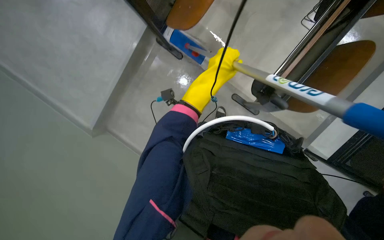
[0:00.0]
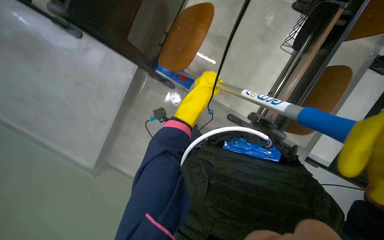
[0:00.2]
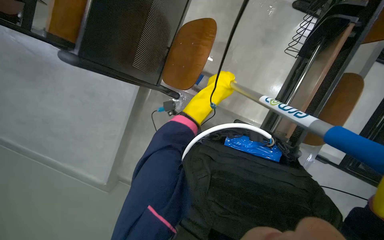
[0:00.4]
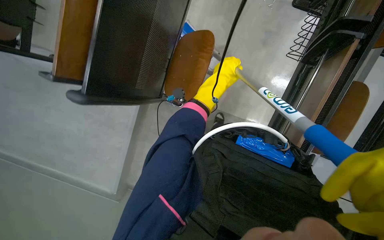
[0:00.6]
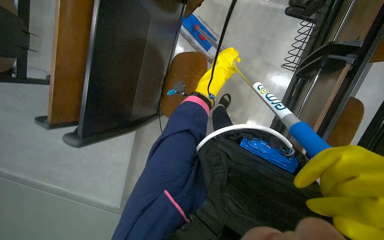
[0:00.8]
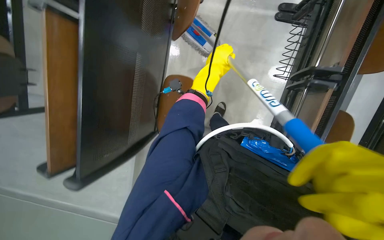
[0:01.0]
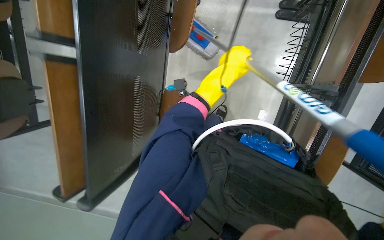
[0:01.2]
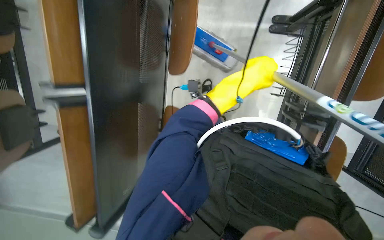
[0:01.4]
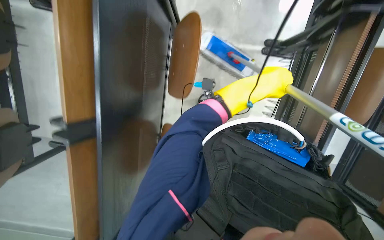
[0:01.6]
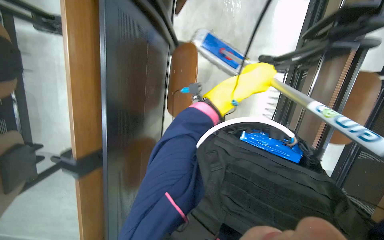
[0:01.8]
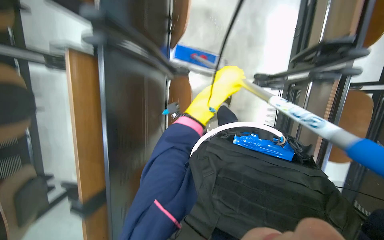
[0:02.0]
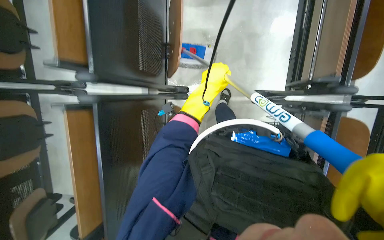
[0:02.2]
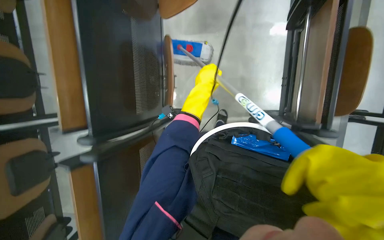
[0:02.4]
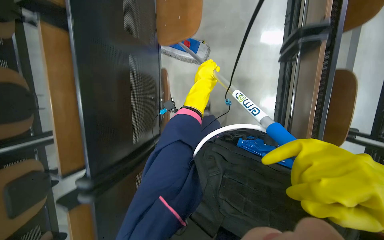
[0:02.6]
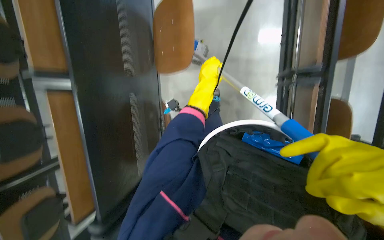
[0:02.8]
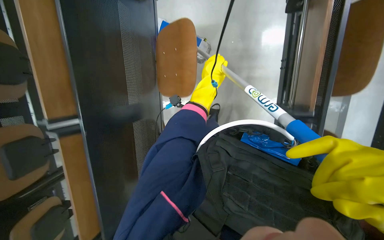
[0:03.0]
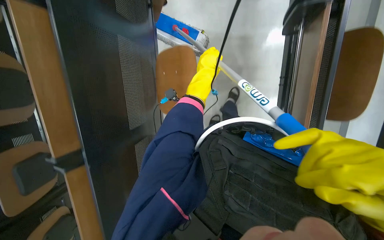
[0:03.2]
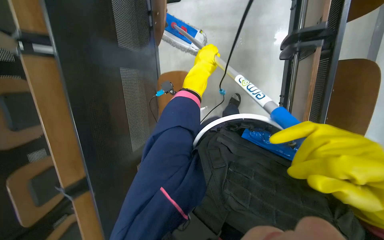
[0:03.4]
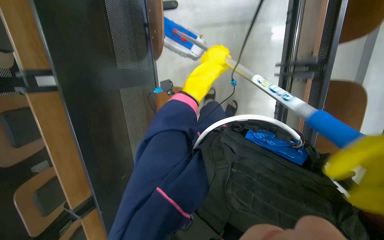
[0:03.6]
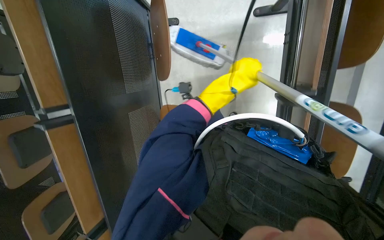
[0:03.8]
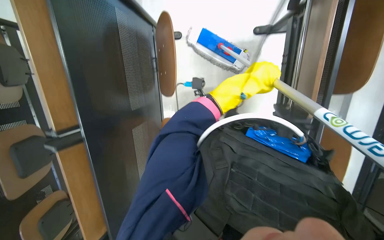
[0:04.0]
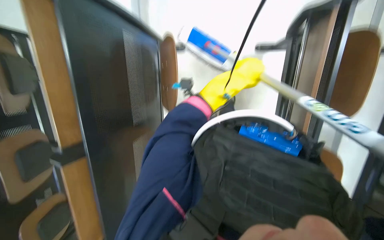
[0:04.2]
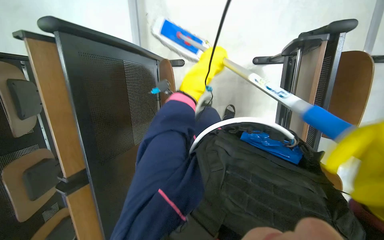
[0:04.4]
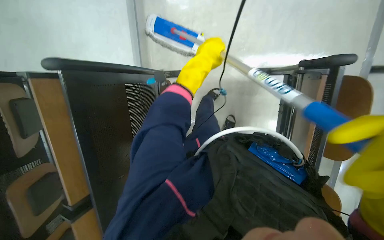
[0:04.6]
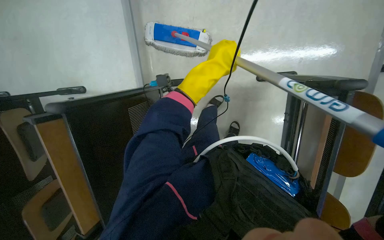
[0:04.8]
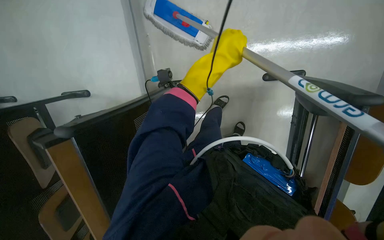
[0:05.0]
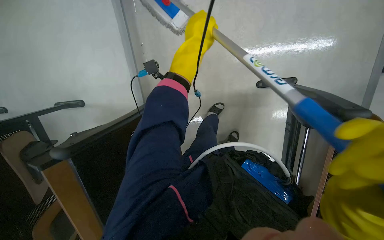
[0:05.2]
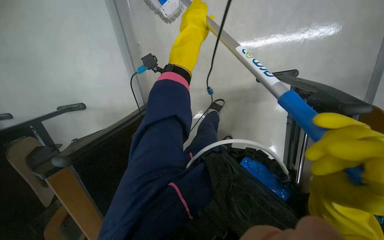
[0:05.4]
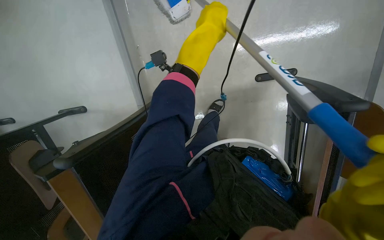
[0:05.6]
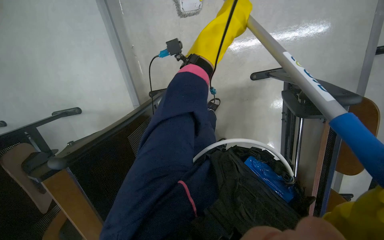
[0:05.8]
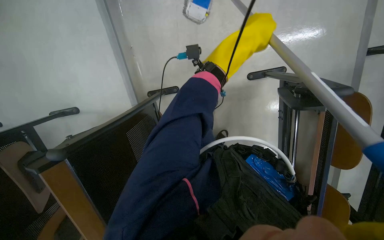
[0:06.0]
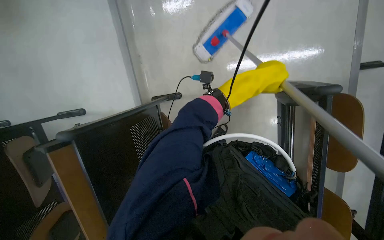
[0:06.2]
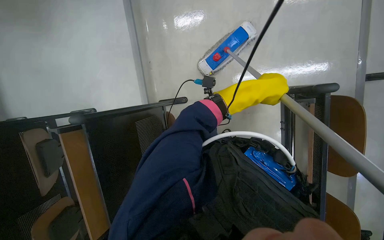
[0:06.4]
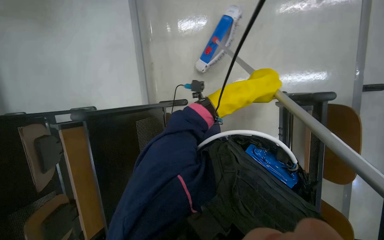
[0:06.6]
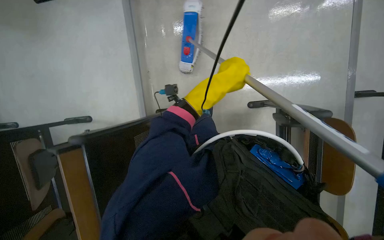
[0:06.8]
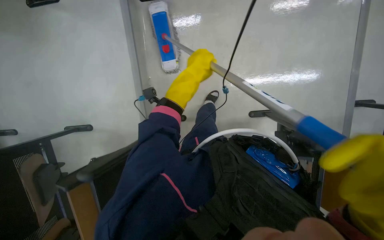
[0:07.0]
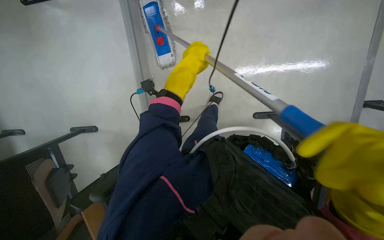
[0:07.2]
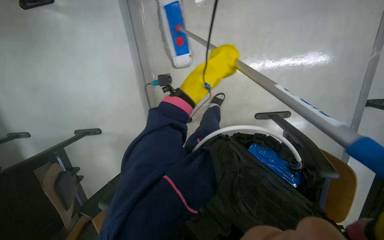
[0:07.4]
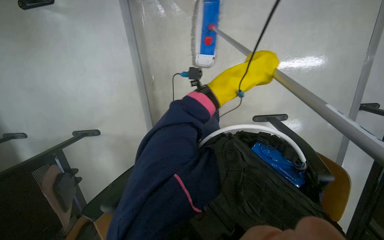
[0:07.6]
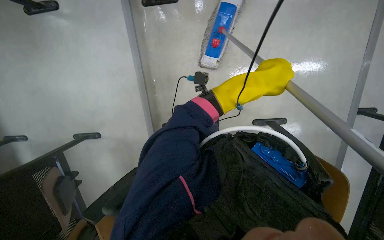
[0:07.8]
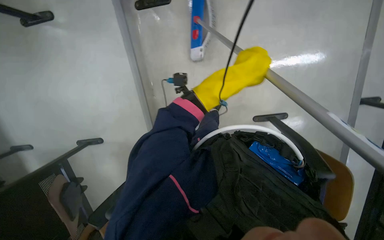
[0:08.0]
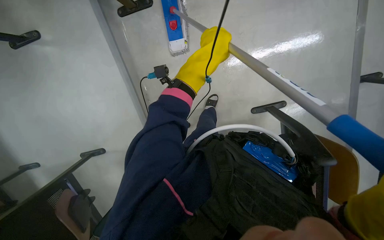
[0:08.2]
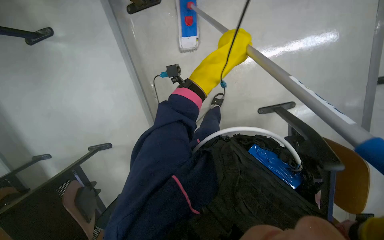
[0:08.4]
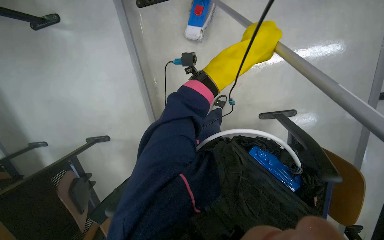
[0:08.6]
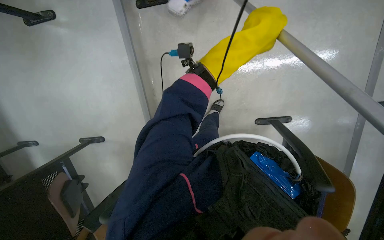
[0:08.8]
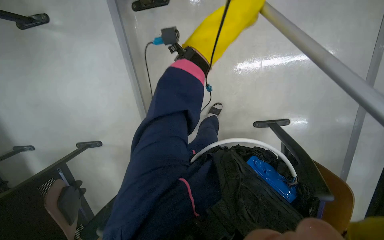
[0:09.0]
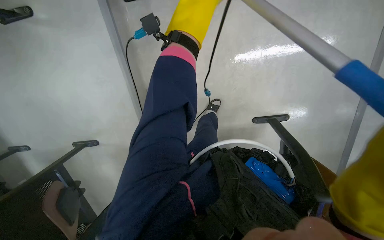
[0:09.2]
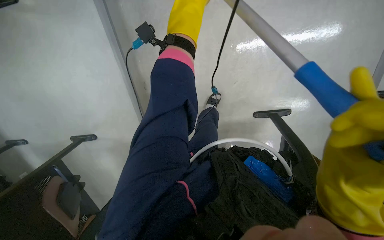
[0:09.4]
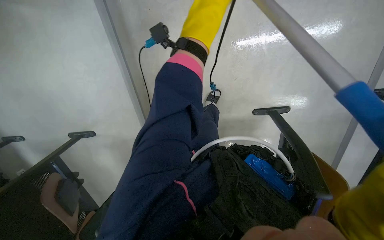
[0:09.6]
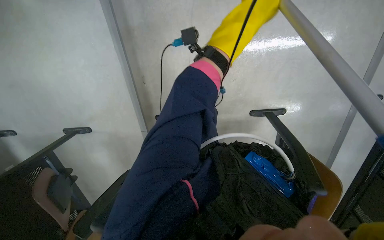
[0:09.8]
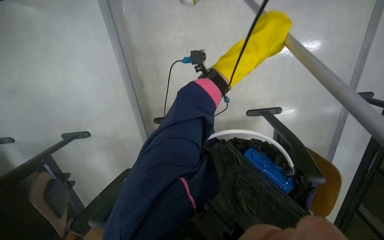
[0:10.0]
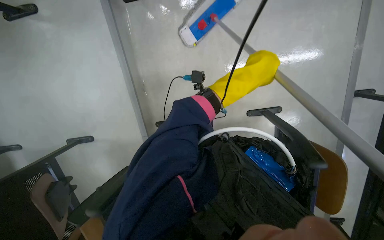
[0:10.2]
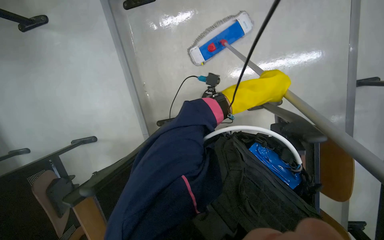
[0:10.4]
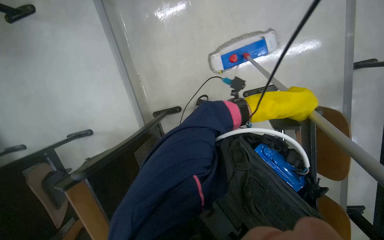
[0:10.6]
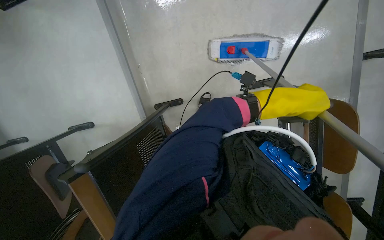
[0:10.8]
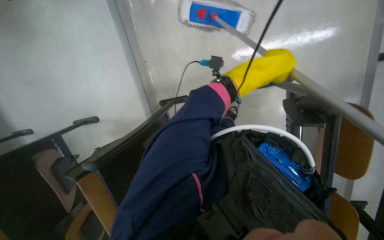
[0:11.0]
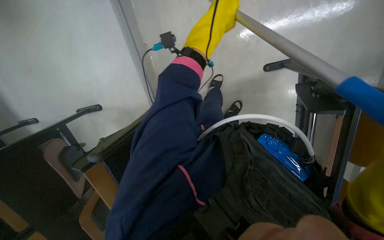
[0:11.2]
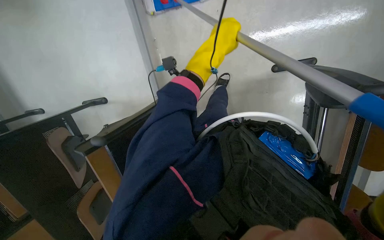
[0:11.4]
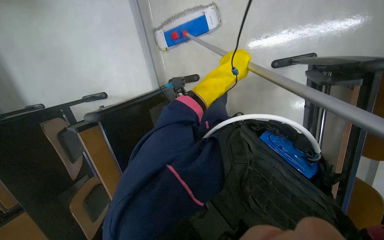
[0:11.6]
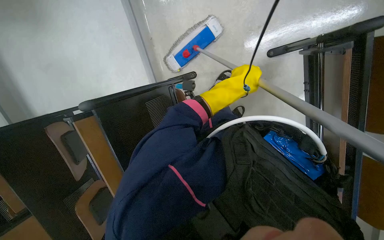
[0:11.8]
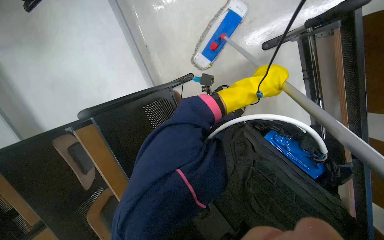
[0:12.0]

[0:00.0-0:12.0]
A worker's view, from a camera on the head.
Job: mopping floor.
The whole recording: Mopping the floor. The worker mops the floor with a long-handled mop.
0:00.0 to 0:01.6: The left hand shifts some 10 cm to the right.
0:01.6 to 0:03.0: The camera travels approximately 40 cm.
0:03.0 to 0:04.4: The left hand heads nearer to the camera, covering approximately 10 cm, and reaches about 10 cm to the right, then returns.
0:04.4 to 0:06.0: The left hand goes approximately 15 cm to the right and nearer to the camera.
0:06.0 to 0:07.6: The left hand is displaced down the picture by roughly 10 cm, and reaches approximately 15 cm to the left, then returns.
0:07.6 to 0:09.0: The left hand is displaced up the picture and nearer to the camera by about 15 cm.
0:10.4 to 0:12.0: The view tilts about 15 degrees downward.

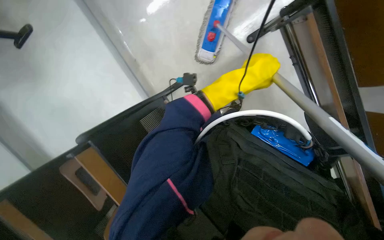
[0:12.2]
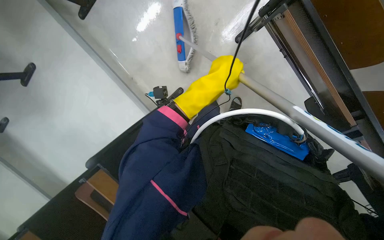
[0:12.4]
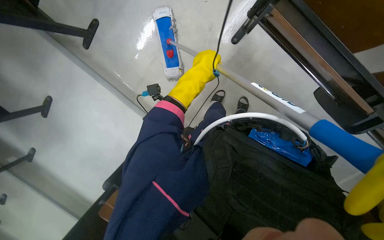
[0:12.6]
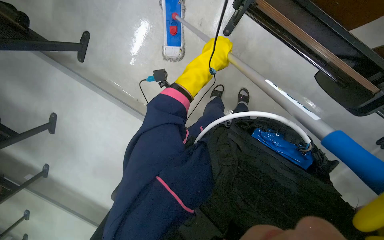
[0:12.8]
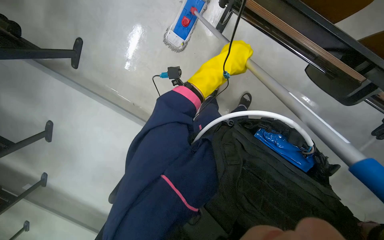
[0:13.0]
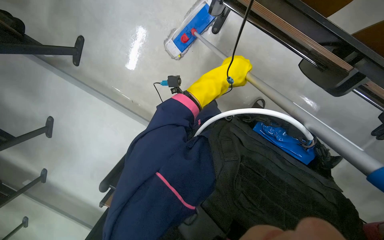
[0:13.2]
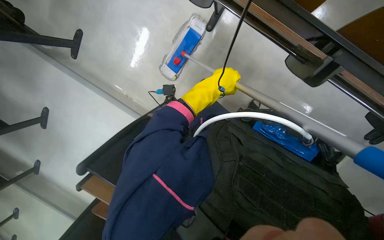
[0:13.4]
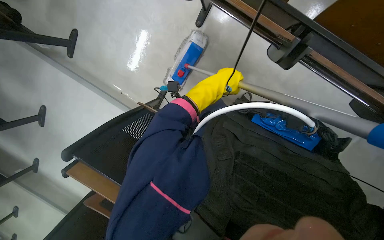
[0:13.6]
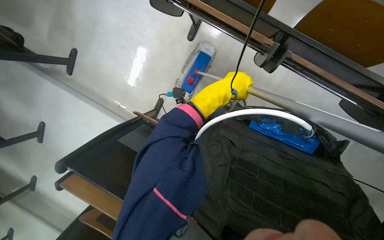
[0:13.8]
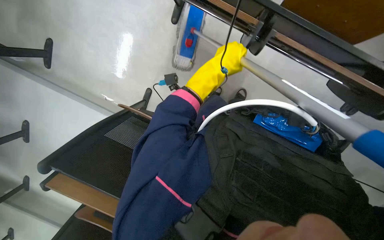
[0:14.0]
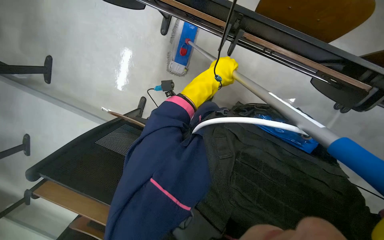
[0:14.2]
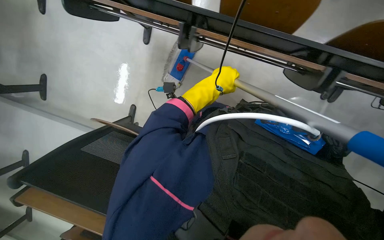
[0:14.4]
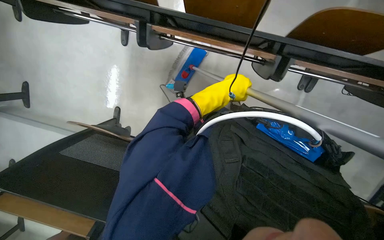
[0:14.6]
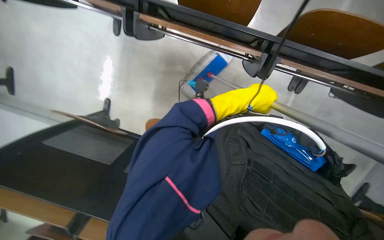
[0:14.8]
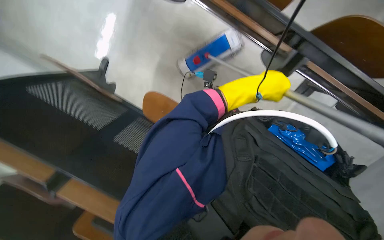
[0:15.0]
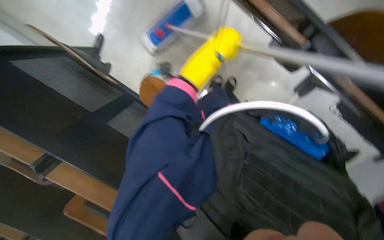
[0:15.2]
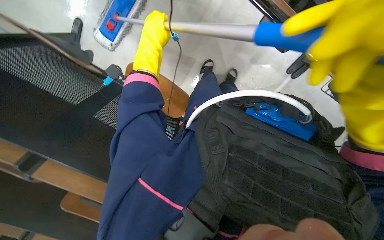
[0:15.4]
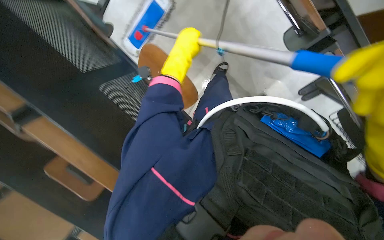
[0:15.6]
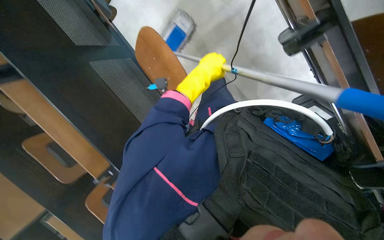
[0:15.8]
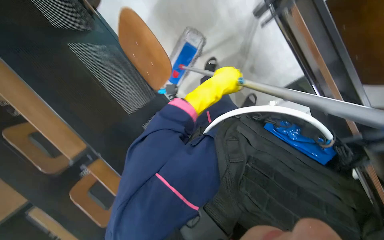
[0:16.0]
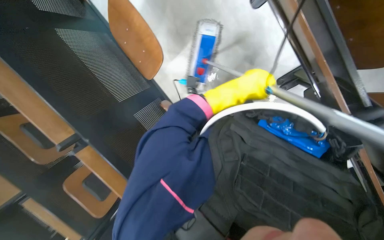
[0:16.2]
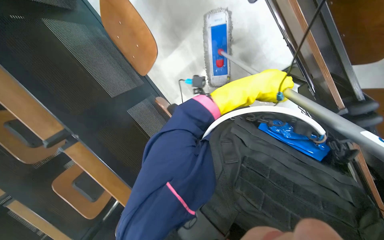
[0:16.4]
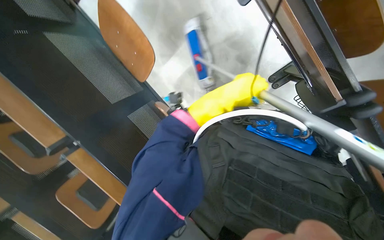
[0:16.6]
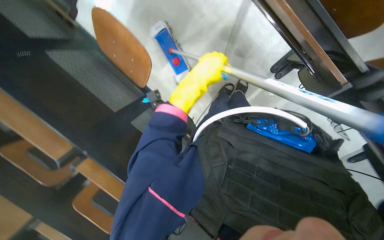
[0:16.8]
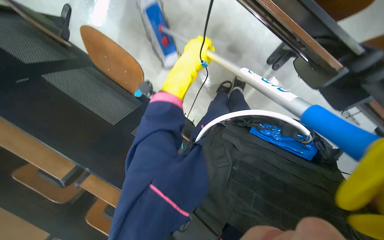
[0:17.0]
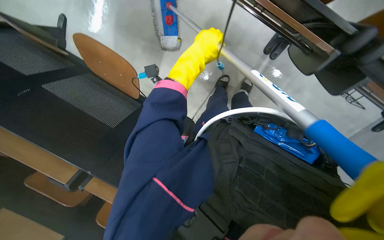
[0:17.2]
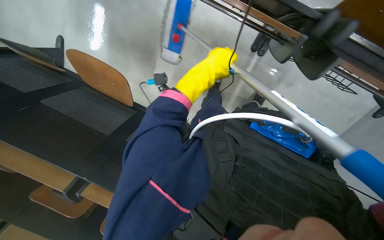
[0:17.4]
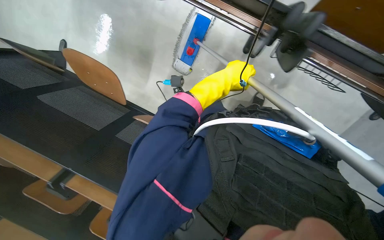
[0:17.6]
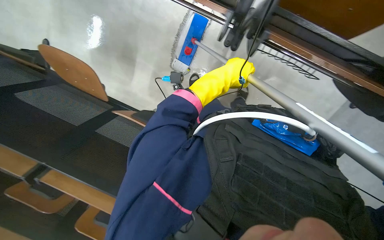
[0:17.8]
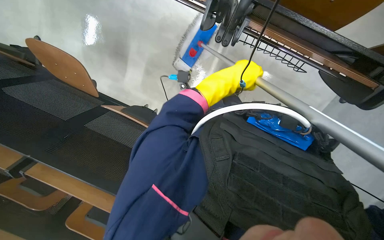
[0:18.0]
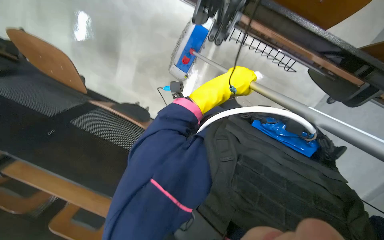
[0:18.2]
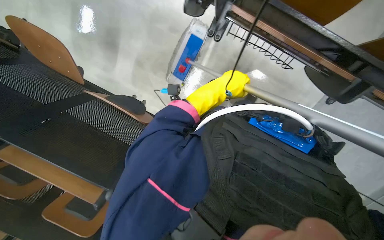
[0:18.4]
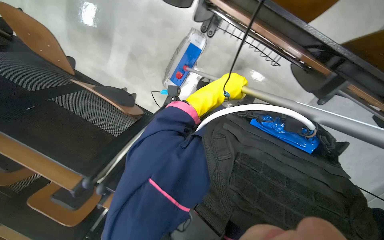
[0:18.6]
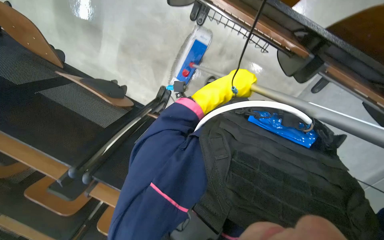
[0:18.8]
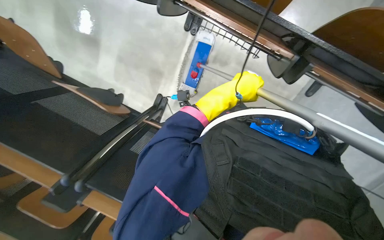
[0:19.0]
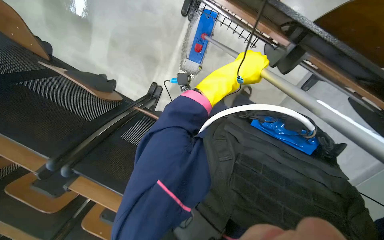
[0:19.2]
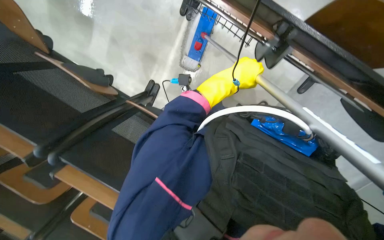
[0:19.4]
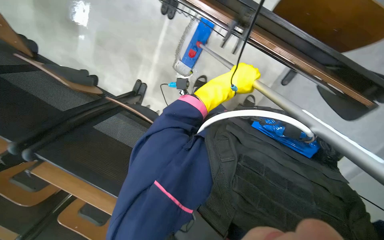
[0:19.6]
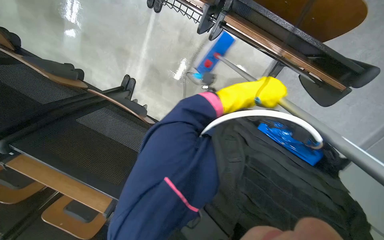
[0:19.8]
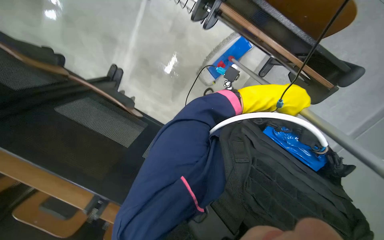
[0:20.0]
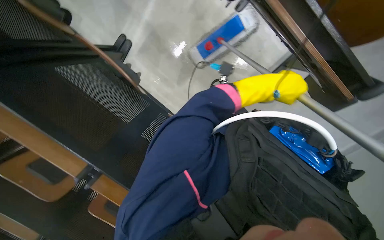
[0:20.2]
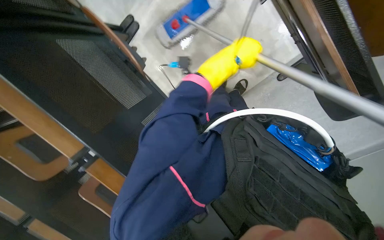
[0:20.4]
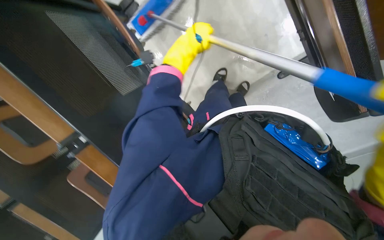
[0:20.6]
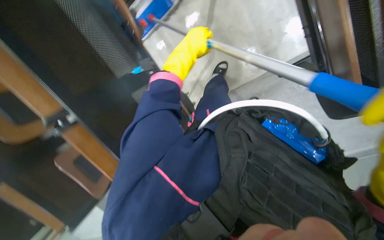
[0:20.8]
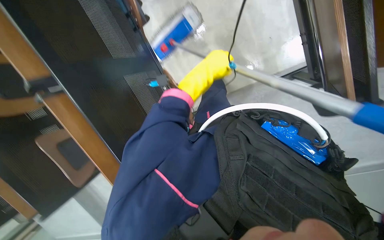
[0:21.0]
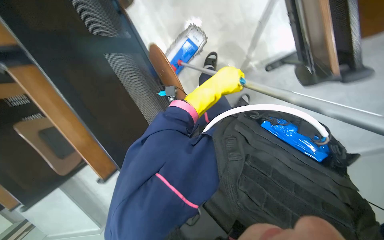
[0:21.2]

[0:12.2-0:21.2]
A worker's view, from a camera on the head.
Job: mopping floor.
The whole recording: Mopping the floor. The worker mops the floor with a long-handled mop.
0:13.8 to 0:15.2: The camera is carried to the right, some 40 cm.
0:15.2 to 0:16.6: The left hand heads down the picture, covering about 10 cm, and travels to the left and back again, about 15 cm each way.
0:16.6 to 0:18.2: The left hand travels to the left and back again, about 10 cm each way.
0:18.2 to 0:19.8: The left hand is displaced to the right by about 15 cm.
0:19.8 to 0:21.2: The wearer looks approximately 15 degrees further downward. Everything in view rotates roughly 35 degrees clockwise. The left hand goes some 10 cm to the left.
